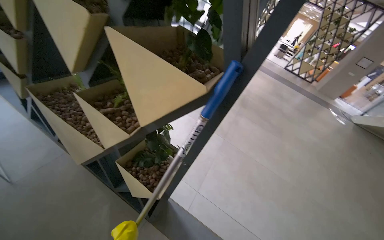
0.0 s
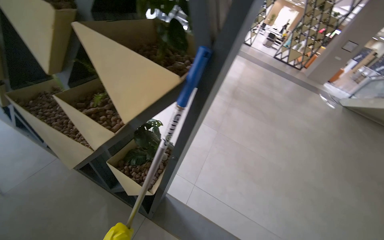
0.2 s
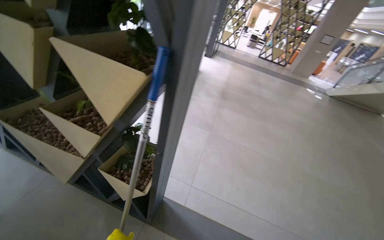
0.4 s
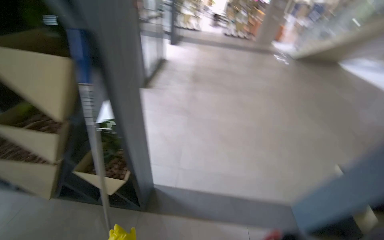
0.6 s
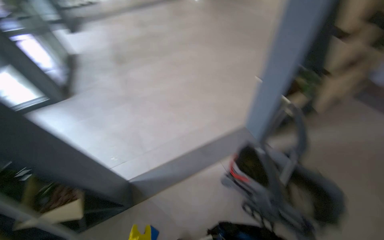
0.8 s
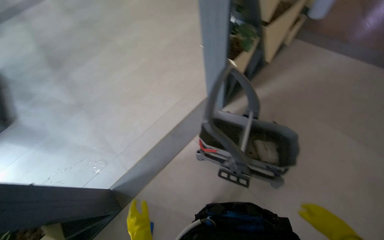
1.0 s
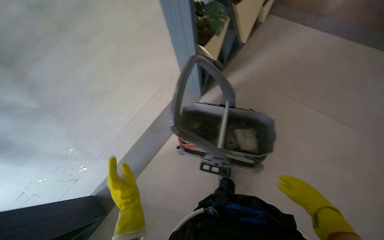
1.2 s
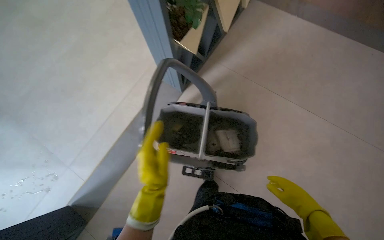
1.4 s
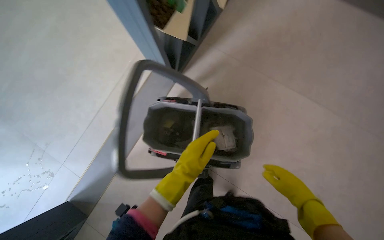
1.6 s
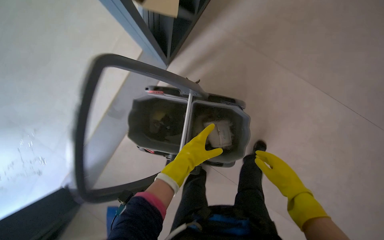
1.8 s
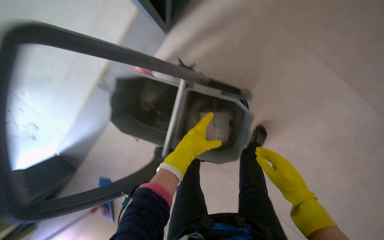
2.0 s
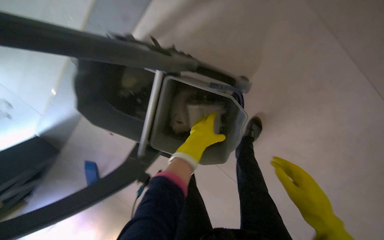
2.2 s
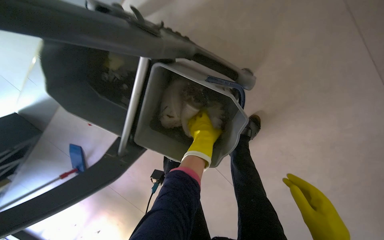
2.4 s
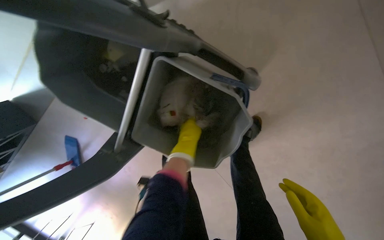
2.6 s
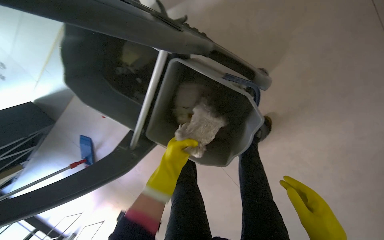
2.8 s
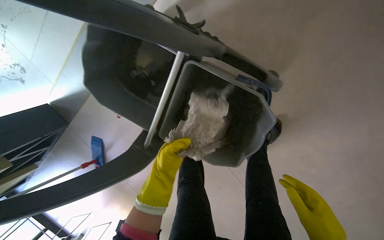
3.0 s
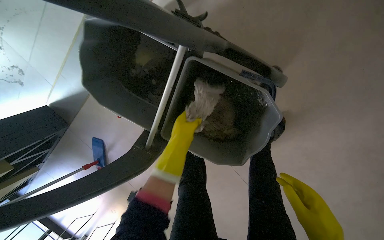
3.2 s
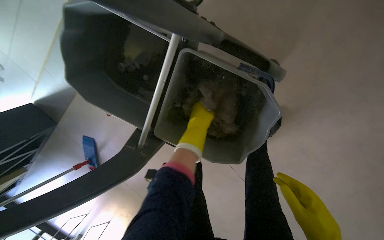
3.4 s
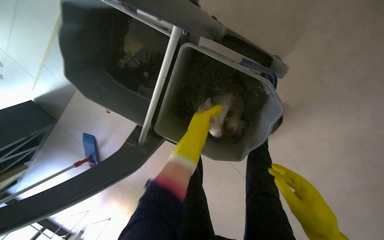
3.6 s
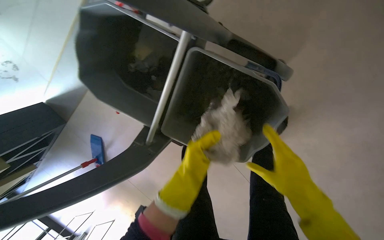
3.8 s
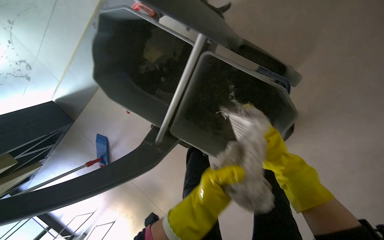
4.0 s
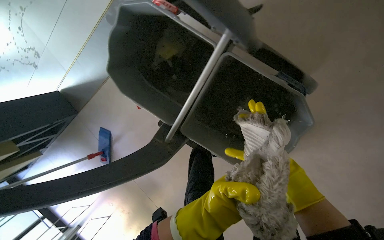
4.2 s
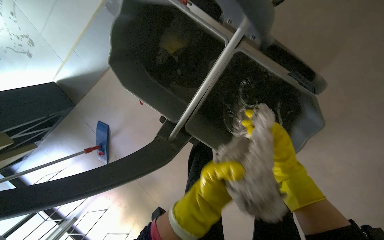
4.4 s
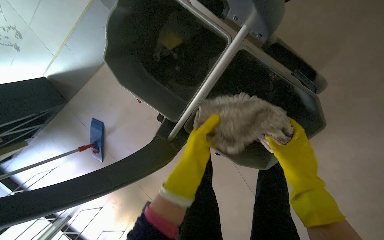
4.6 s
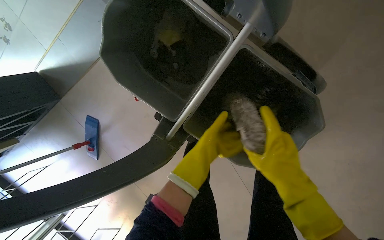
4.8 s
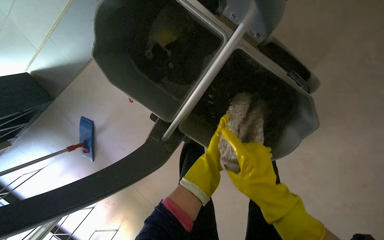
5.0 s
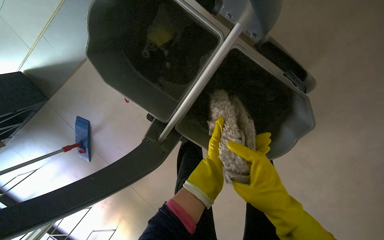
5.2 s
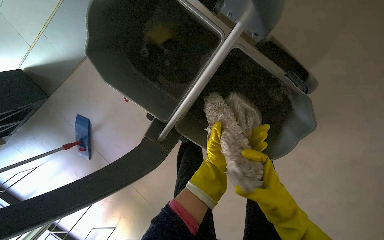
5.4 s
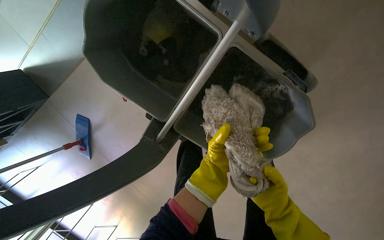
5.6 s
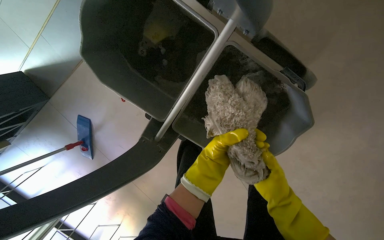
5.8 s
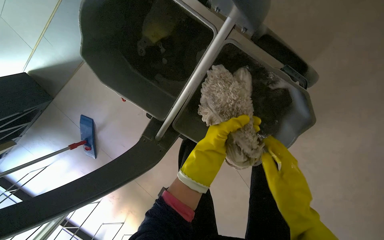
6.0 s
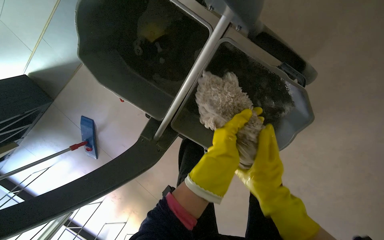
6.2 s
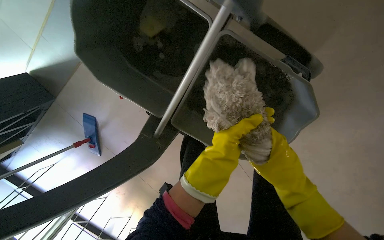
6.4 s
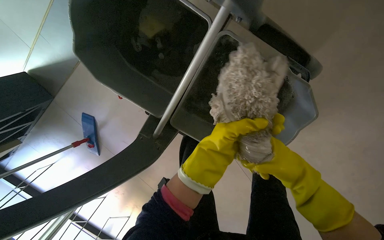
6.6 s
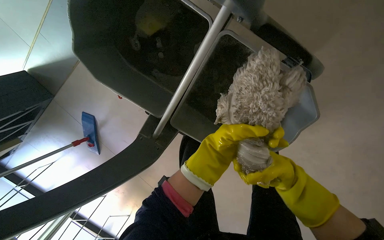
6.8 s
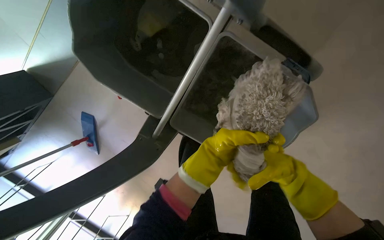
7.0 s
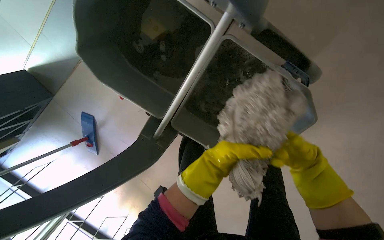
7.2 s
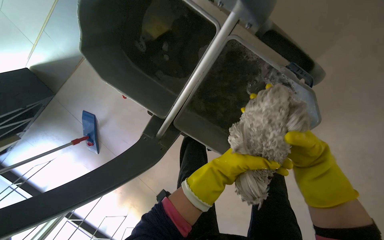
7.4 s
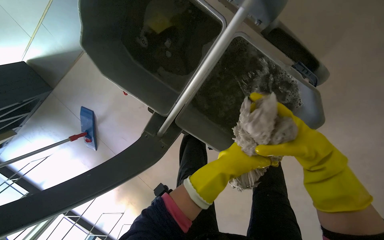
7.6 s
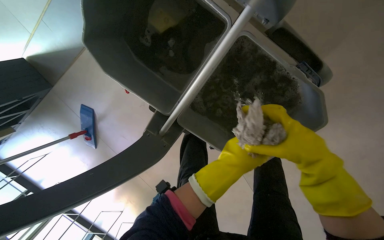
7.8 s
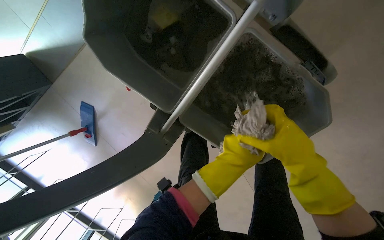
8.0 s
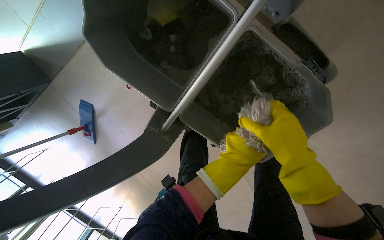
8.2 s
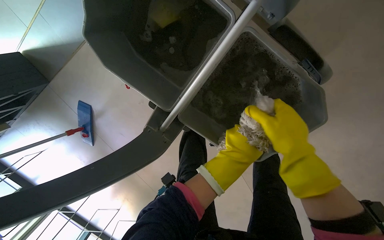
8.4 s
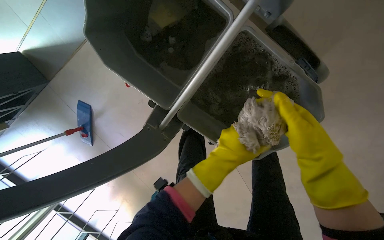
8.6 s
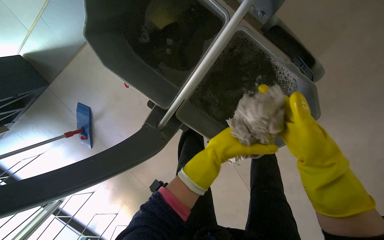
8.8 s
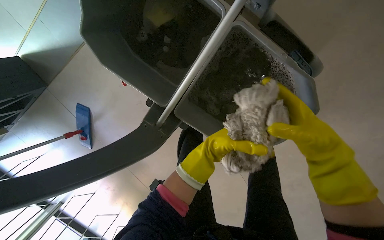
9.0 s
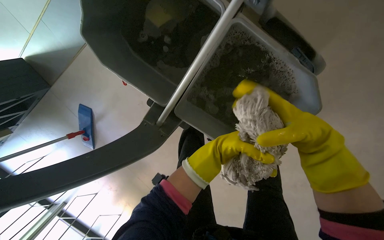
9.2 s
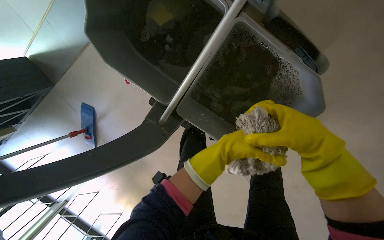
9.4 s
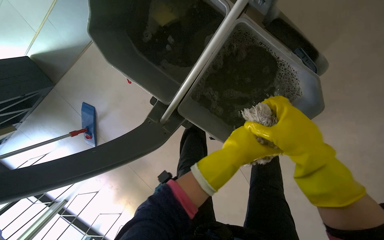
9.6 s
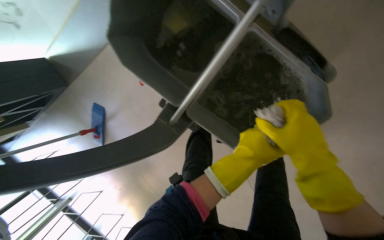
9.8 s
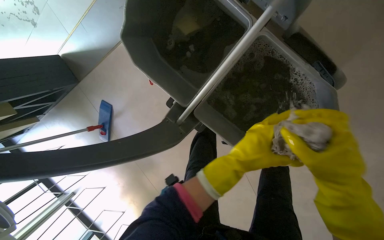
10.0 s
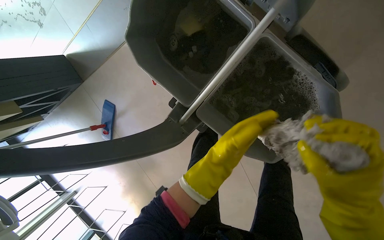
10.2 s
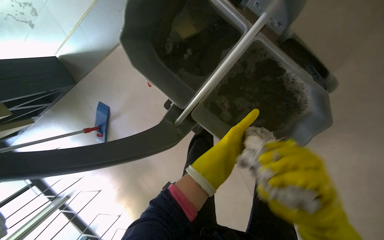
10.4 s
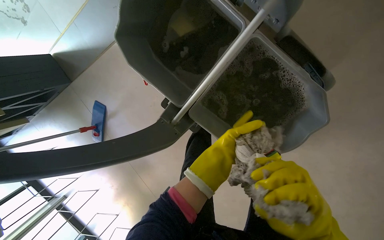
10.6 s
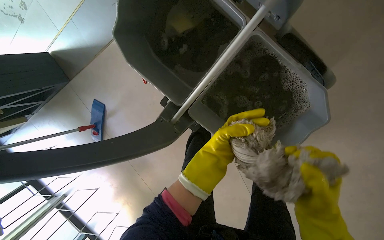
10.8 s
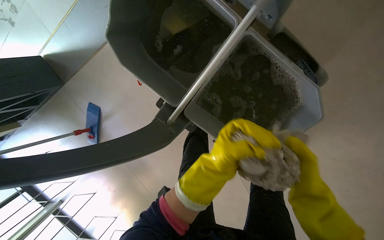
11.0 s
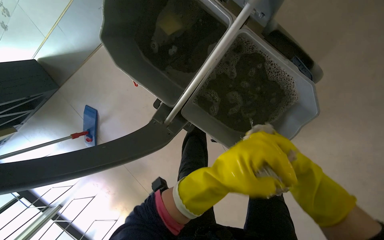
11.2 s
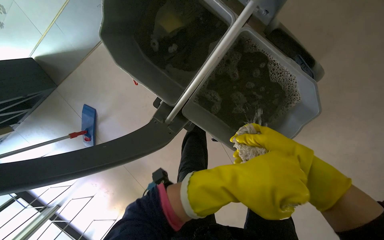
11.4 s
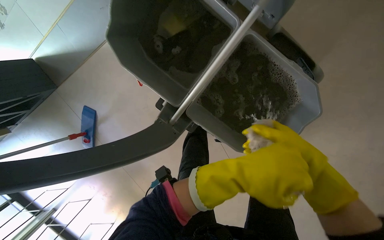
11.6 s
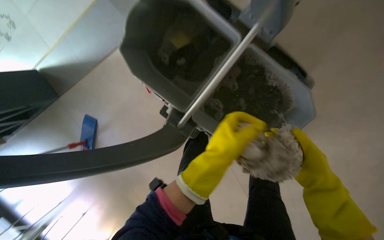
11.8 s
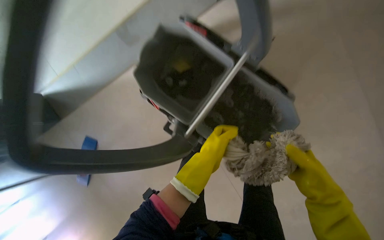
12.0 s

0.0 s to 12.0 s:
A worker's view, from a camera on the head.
Job: mopping floor.
The whole recording: Mopping entrance floor. The worker mops the floor in the building's entrance area, both inside and outside the doors.
0.0 to 1.6 s: The wearer moves some 1 m. The head rotates approximately 90 degrees to the right. The wearer looks roughly 40 degrees further downward.
1.6 to 3.0 s: The wearer moves roughly 50 cm. The wearer looks about 25 degrees further downward.
3.0 to 4.4 s: The left hand swings up and down the picture, roughly 30 cm each way, with 2 reversals.
4.4 to 6.0 s: The left hand is displaced up the picture by approximately 15 cm, and travels farther from the camera and back again, some 20 cm each way, while the right hand moves up and down the picture over about 15 cm, changing direction 2 times.
6.0 to 7.6 s: The right hand shifts roughly 10 cm up the picture, and reaches approximately 10 cm to the right, then returns.
7.6 to 9.0 s: The left hand goes nearer and farther, some 10 cm each way, reversing 3 times.
9.0 to 10.4 s: The right hand shifts roughly 10 cm down the picture.
10.4 to 12.0 s: The right hand moves nearer and farther over about 15 cm, changing direction 2 times.

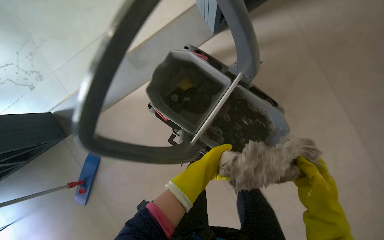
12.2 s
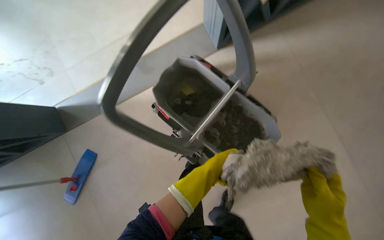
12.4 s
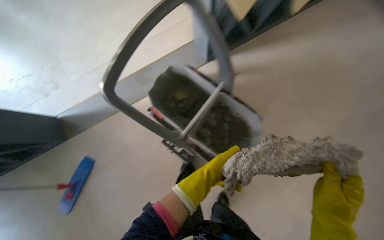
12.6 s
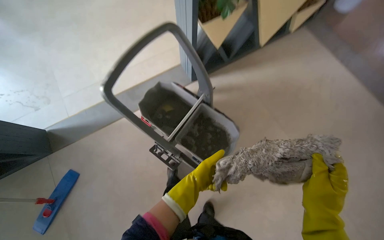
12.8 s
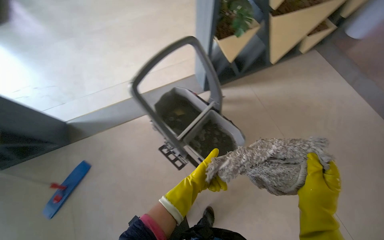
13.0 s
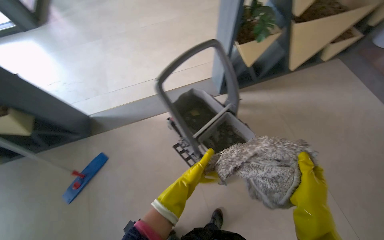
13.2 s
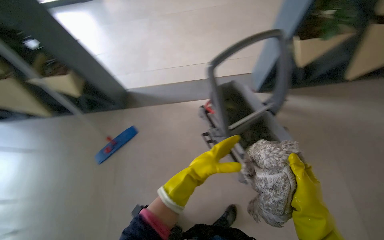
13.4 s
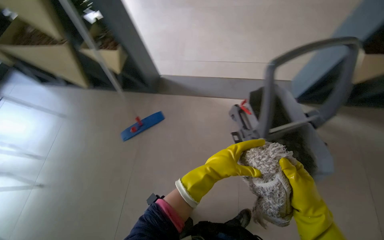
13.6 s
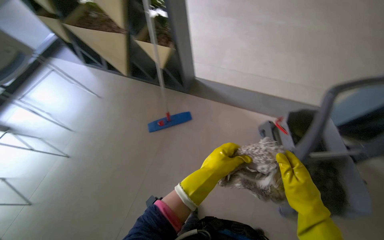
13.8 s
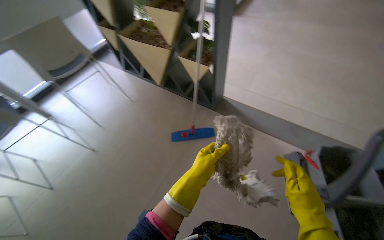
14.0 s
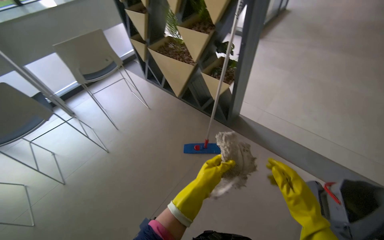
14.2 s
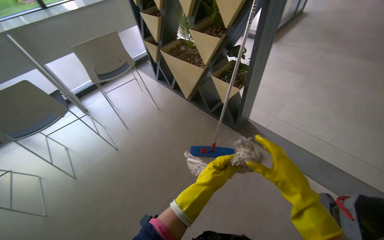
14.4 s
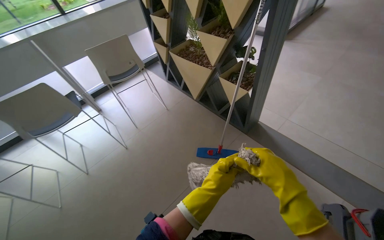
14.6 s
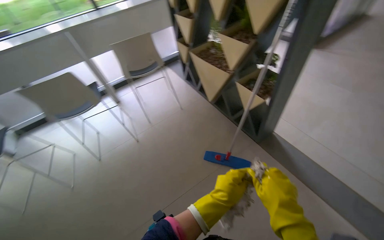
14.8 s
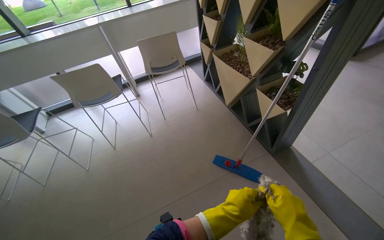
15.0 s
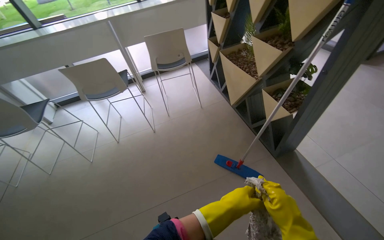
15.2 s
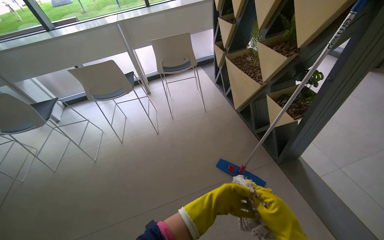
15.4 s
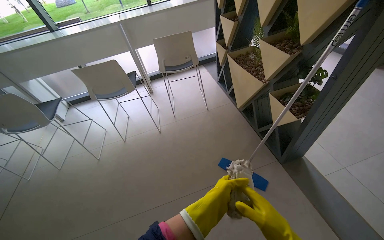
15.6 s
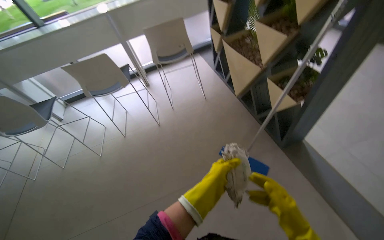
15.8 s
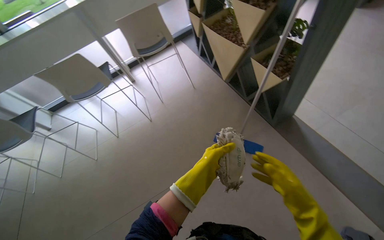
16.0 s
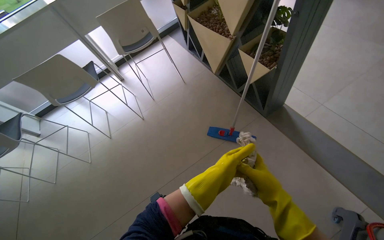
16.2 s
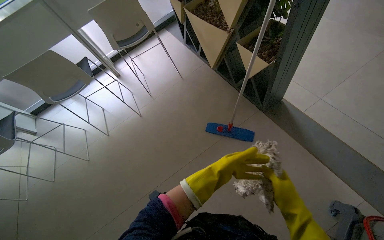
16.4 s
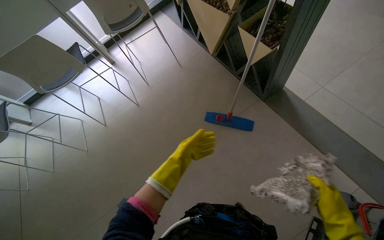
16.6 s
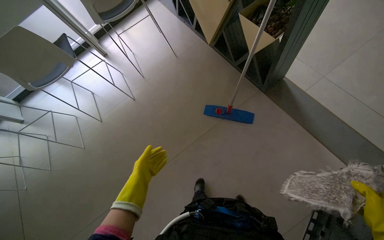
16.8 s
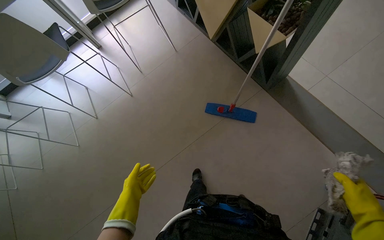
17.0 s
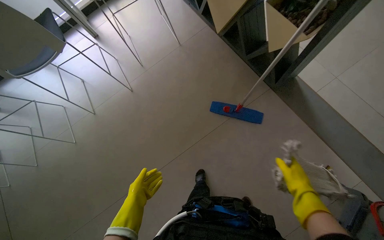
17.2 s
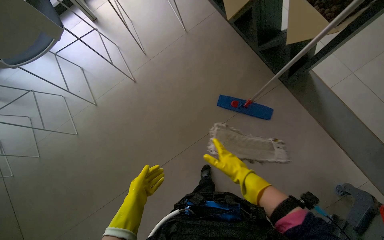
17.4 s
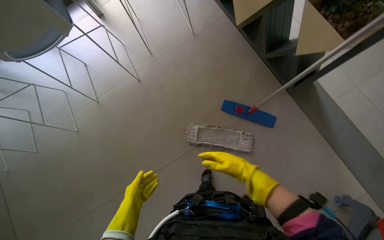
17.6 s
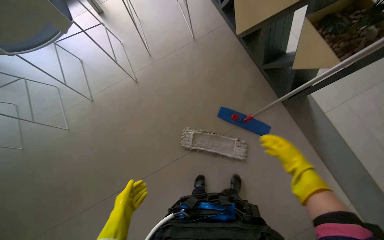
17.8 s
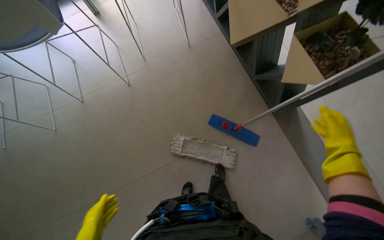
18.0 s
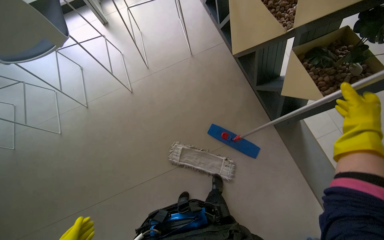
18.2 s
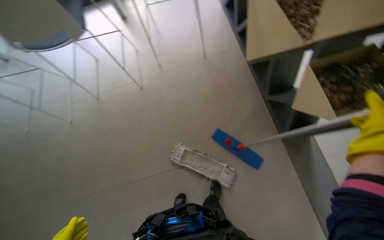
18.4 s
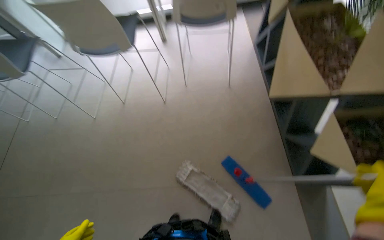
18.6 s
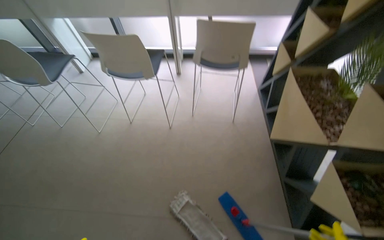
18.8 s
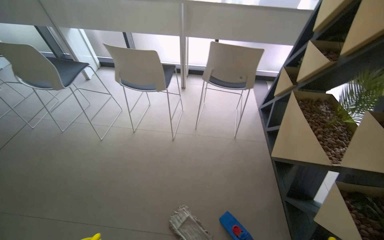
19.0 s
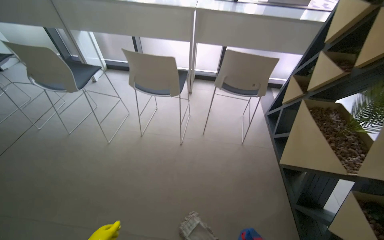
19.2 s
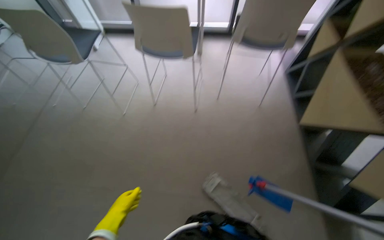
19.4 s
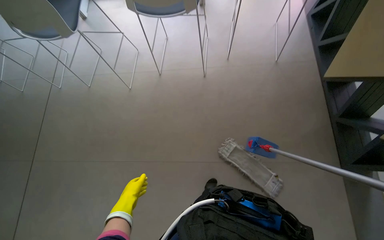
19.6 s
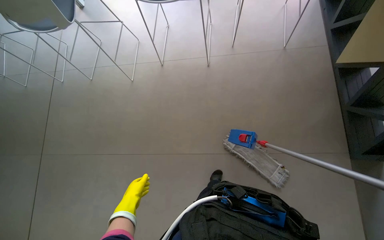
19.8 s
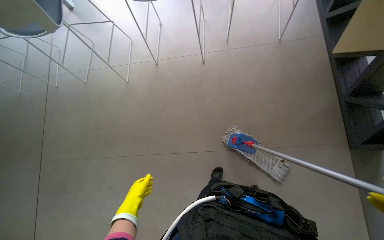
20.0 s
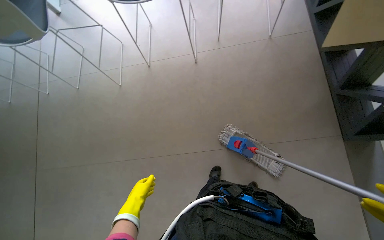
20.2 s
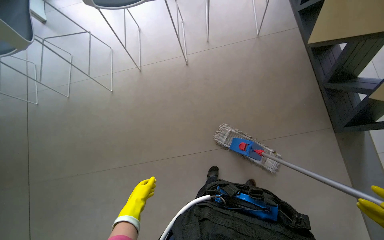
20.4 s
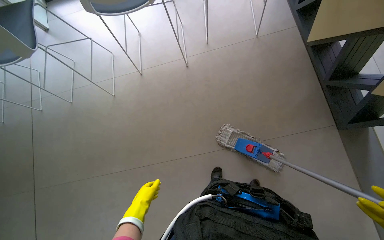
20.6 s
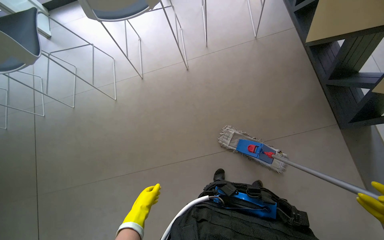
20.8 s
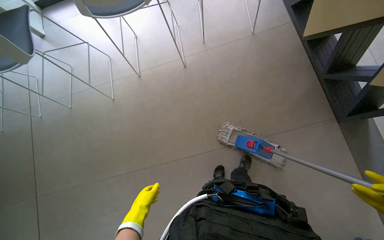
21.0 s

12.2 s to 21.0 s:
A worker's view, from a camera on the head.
Job: mopping floor.
The whole recording: Mopping entrance floor. The worker mops the floor in the building's entrance area, both inside and outside the doors.
12.2 to 13.6 s: The camera travels roughly 60 cm. The wearer's head swings approximately 40 degrees to the left. The wearer looks about 20 degrees further upward.
13.6 to 15.2 s: The head rotates about 60 degrees to the left.
15.2 to 16.6 s: The view tilts approximately 15 degrees downward. The left hand goes left and right, some 15 cm each way, reversing 2 times.
16.6 to 18.0 s: The head travels some 50 cm.
18.0 to 19.6 s: The wearer's head swings approximately 30 degrees to the left.
